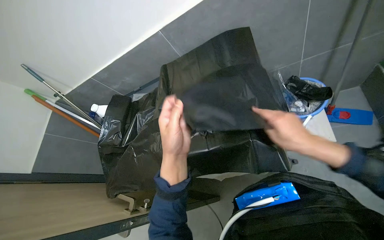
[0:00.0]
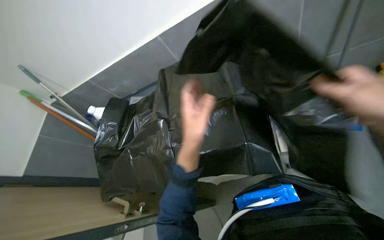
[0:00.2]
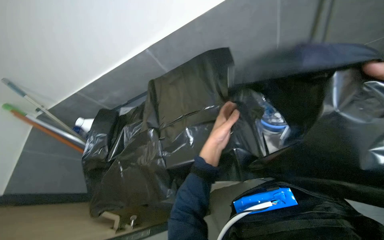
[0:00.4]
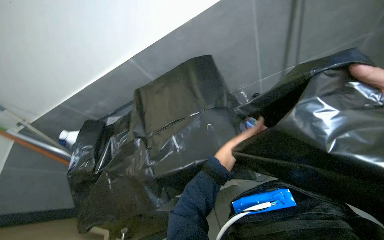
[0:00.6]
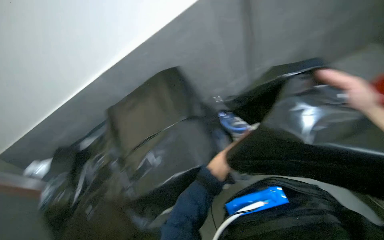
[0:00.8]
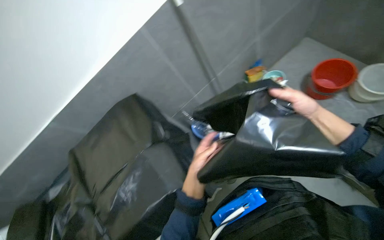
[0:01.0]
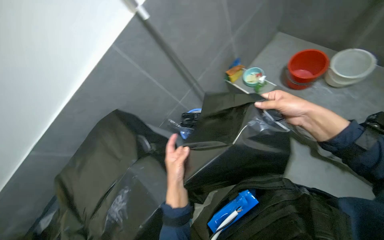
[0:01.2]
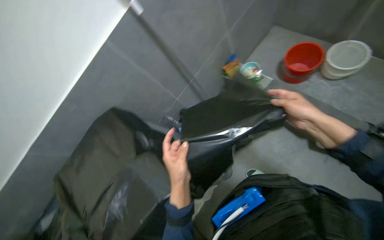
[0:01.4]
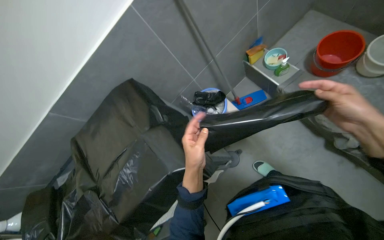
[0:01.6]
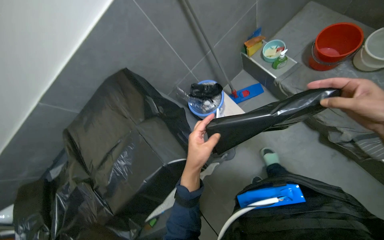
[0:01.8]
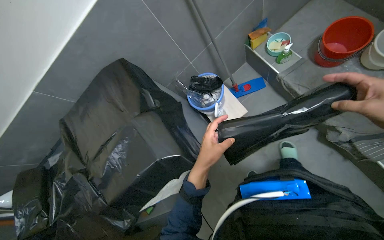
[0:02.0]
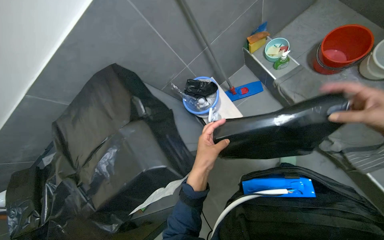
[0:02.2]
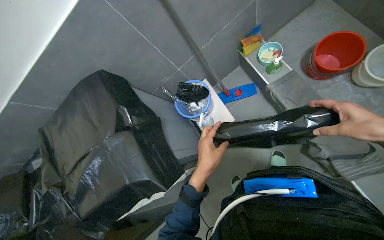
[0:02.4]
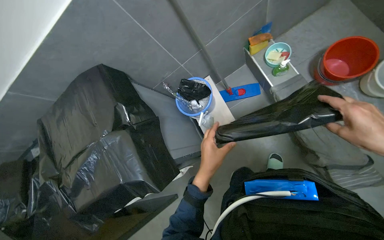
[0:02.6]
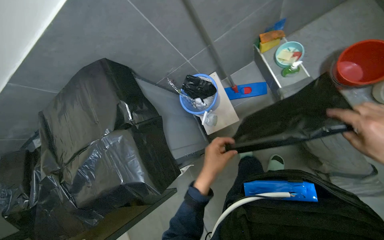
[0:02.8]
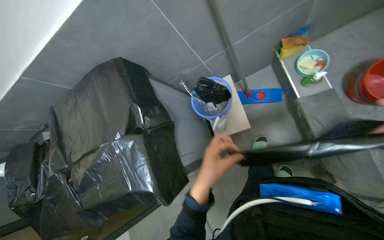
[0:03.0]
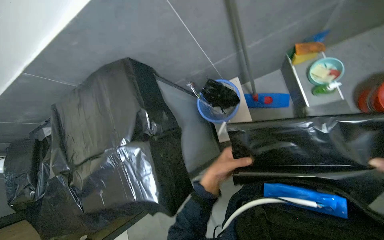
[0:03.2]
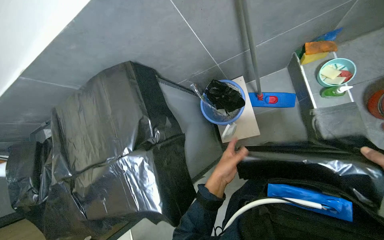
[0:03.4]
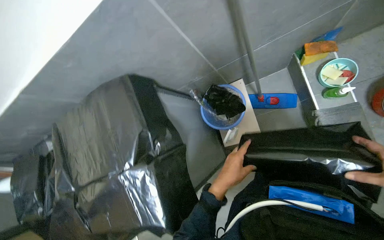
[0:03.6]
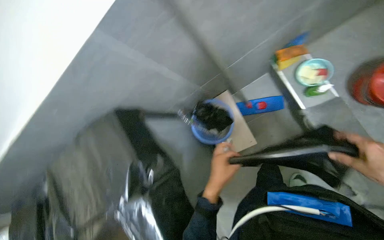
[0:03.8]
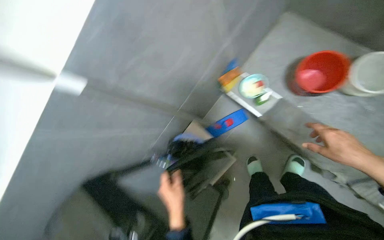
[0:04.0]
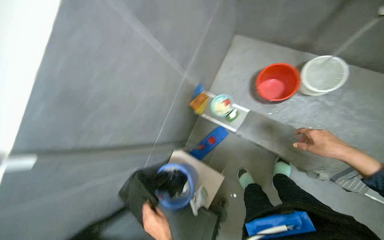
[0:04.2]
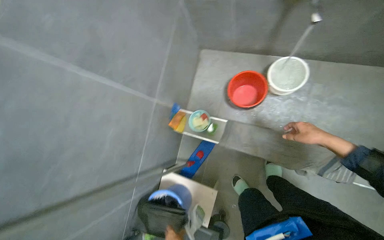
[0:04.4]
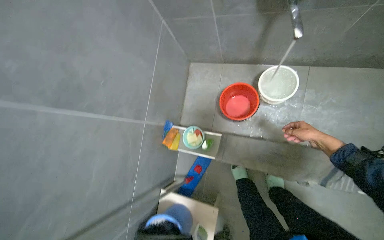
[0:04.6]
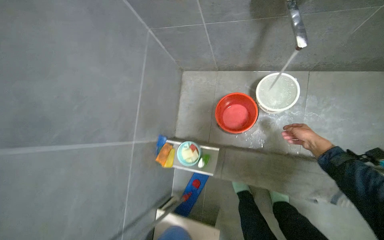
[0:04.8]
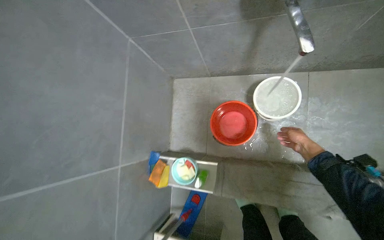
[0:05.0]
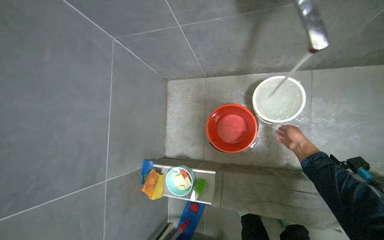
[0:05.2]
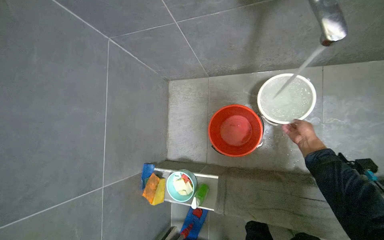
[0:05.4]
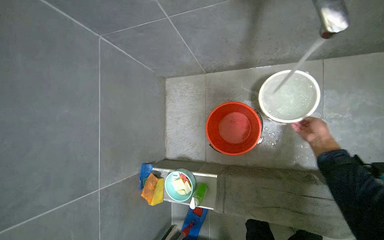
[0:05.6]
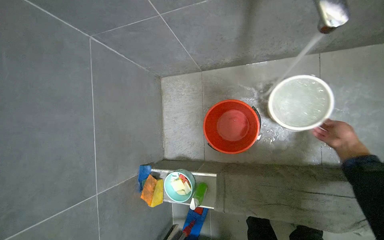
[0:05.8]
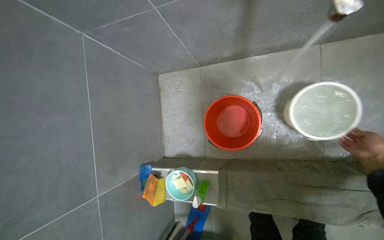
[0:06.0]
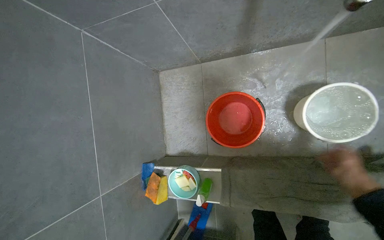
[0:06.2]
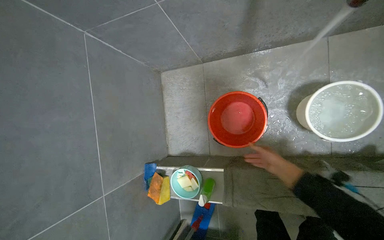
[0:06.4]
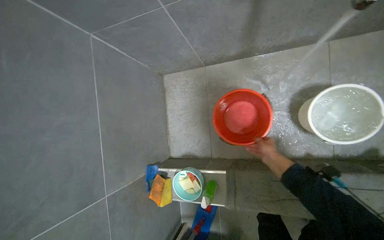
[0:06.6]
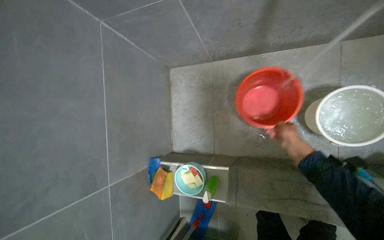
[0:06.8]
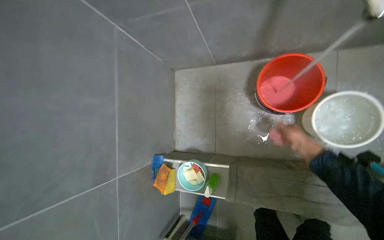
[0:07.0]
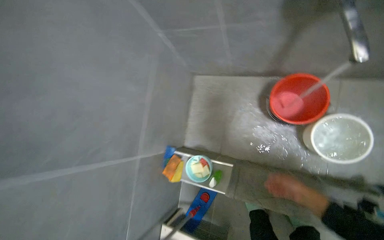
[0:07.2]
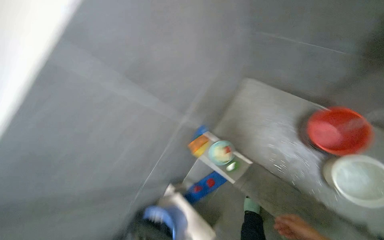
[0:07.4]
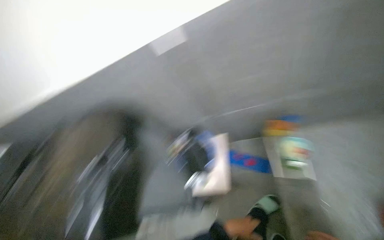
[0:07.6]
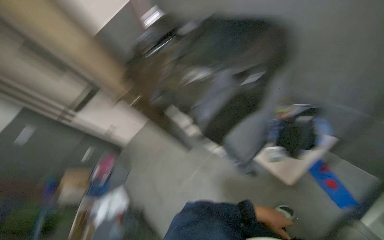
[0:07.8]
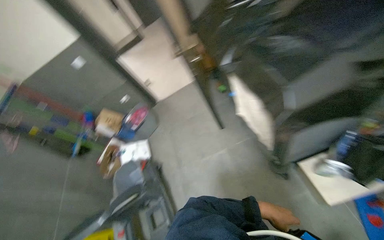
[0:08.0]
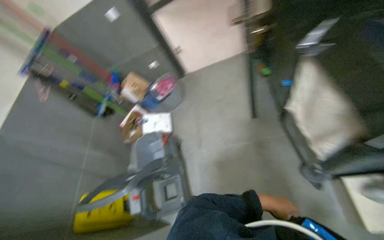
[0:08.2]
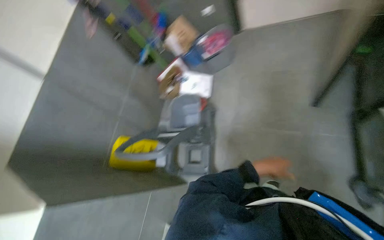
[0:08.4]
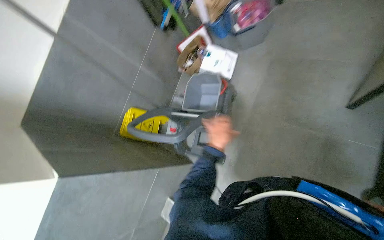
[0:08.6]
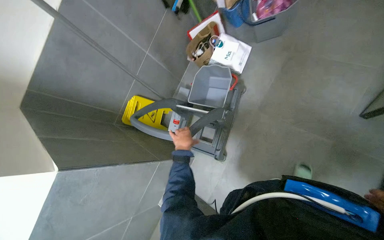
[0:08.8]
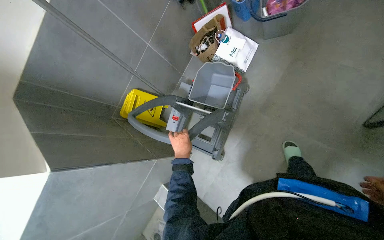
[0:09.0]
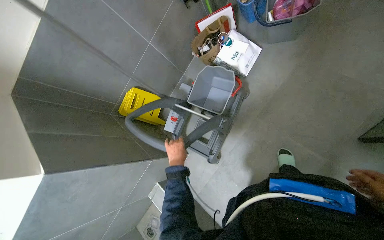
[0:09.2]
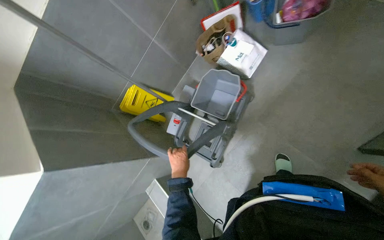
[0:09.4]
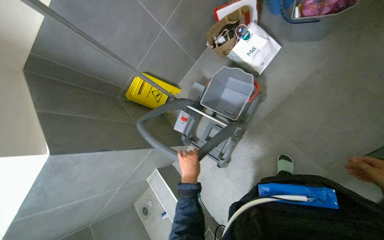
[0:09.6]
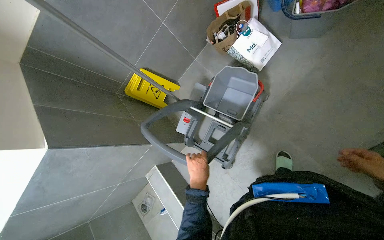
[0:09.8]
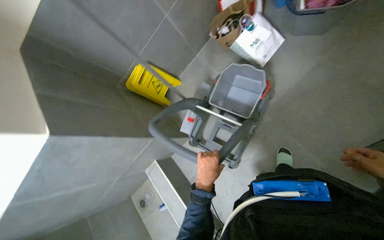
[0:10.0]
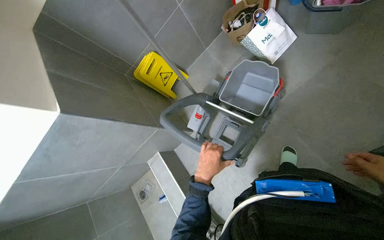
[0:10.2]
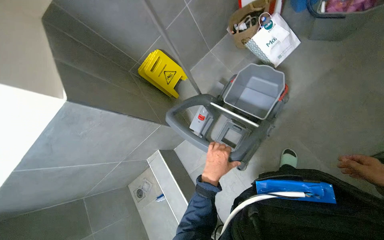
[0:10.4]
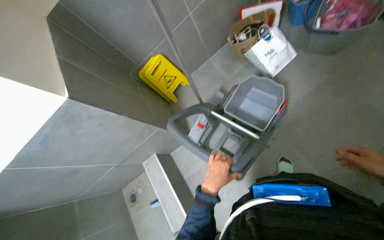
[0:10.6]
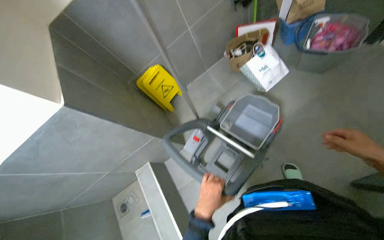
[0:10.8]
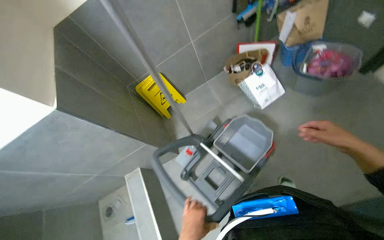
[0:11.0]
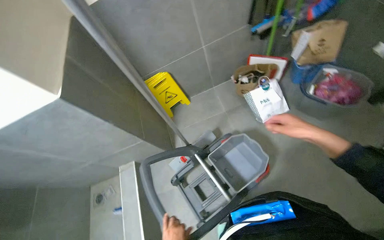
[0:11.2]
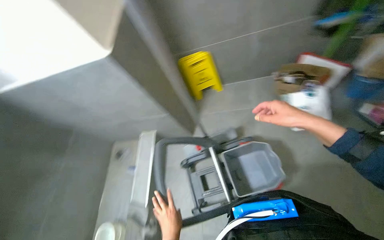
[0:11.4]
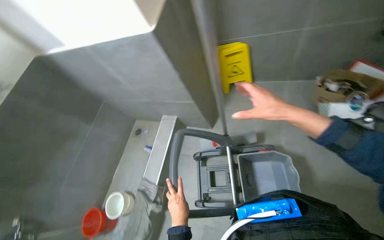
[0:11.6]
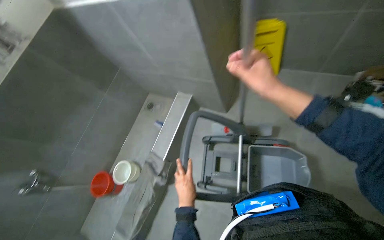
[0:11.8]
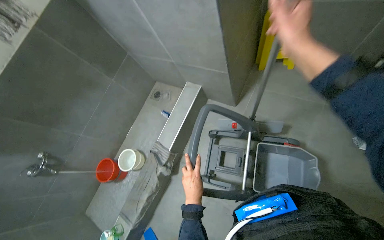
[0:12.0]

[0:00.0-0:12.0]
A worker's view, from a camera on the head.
Job: preparing cleaning supplies.
The whole recording: Preparing cleaning equipment and solutions. The worker prepares the mop, fills buckets with water, adds cleaning liquid, and wrings cloths.
0:00.0 to 0:01.6: The head turns to the right by roughly 30 degrees.
0:01.6 to 0:03.0: The view tilts roughly 20 degrees downward.
0:03.0 to 0:04.4: The wearer's head swings roughly 50 degrees to the right. The camera pitches upward, by approximately 30 degrees.
0:04.4 to 0:06.0: The wearer moves about 50 cm.
0:06.0 to 0:07.6: The camera travels about 60 cm. The head turns to the left by approximately 75 degrees.
0:07.6 to 0:09.0: The head travels roughly 1 m. The head turns to the left by about 95 degrees. The camera pitches downward, by approximately 65 degrees.
0:09.0 to 0:10.4: The left hand goes approximately 20 cm nearer to the camera and to the right.
0:10.4 to 0:12.0: The wearer's head swings approximately 60 degrees to the left.

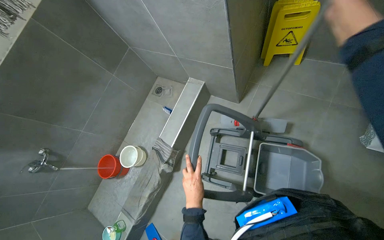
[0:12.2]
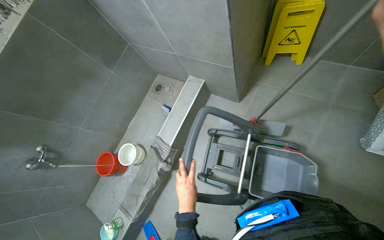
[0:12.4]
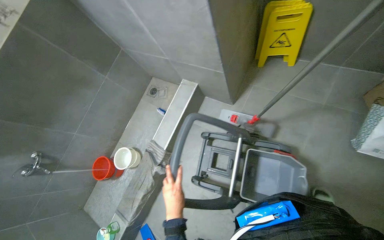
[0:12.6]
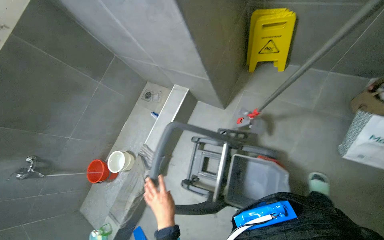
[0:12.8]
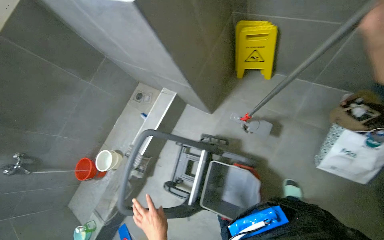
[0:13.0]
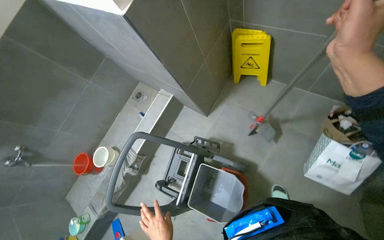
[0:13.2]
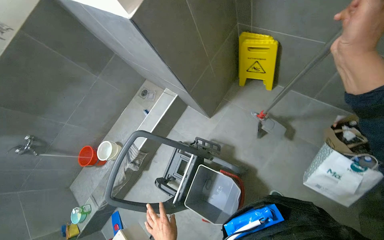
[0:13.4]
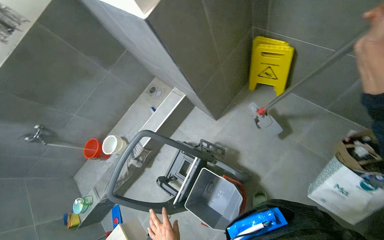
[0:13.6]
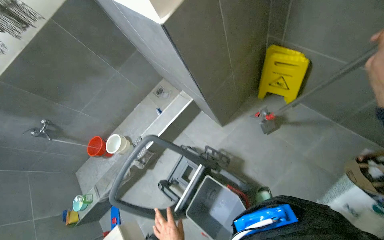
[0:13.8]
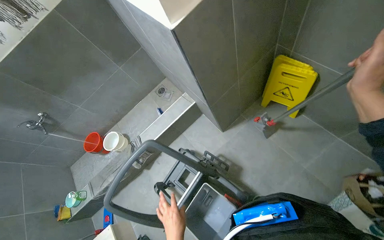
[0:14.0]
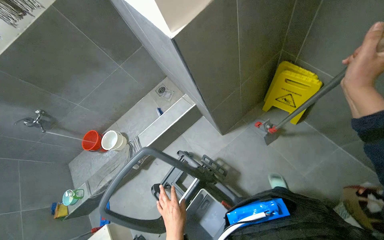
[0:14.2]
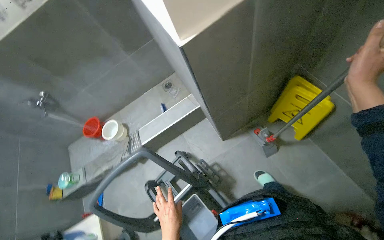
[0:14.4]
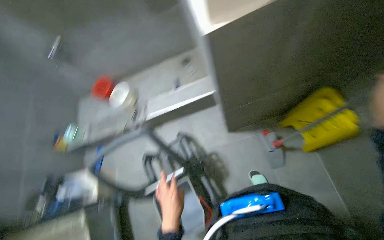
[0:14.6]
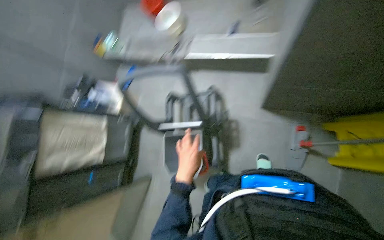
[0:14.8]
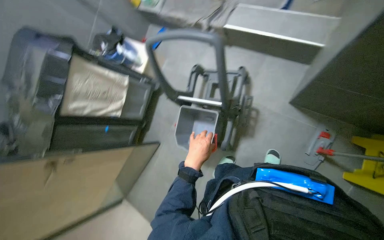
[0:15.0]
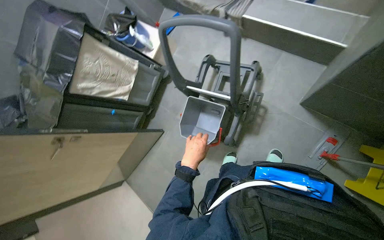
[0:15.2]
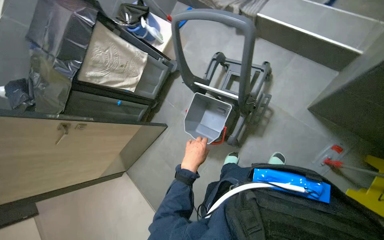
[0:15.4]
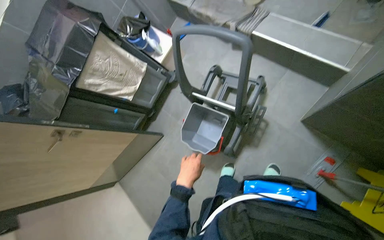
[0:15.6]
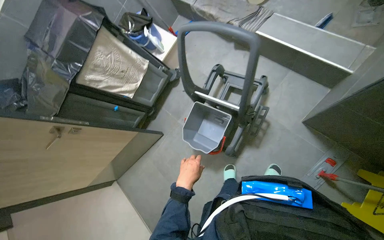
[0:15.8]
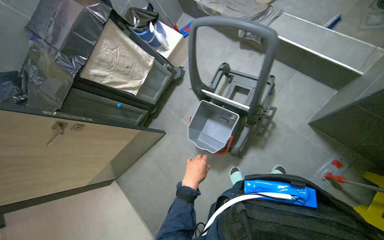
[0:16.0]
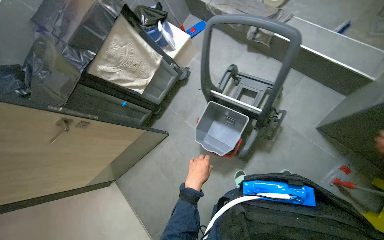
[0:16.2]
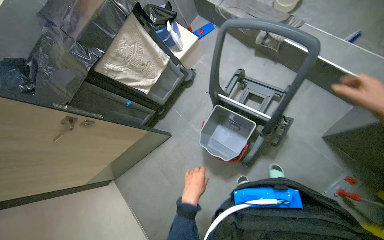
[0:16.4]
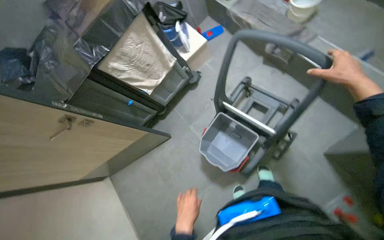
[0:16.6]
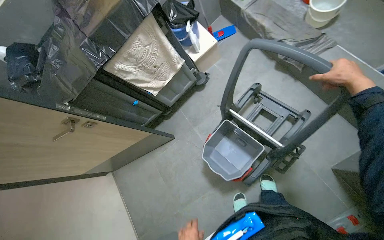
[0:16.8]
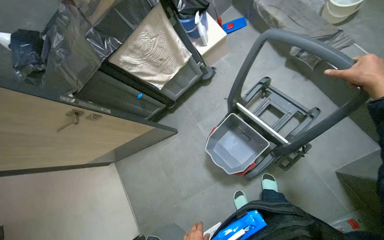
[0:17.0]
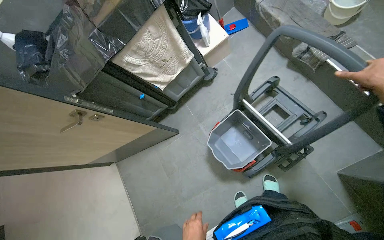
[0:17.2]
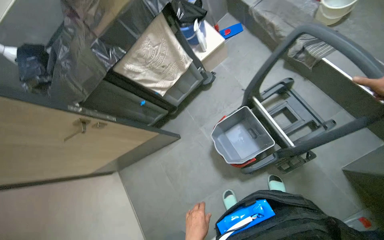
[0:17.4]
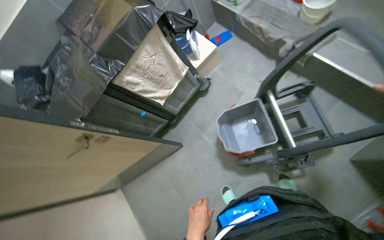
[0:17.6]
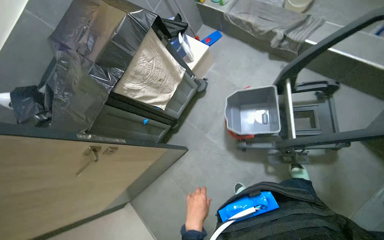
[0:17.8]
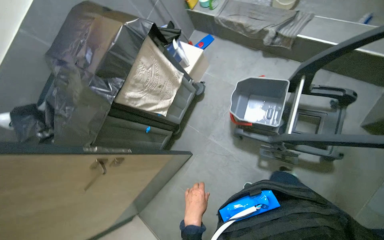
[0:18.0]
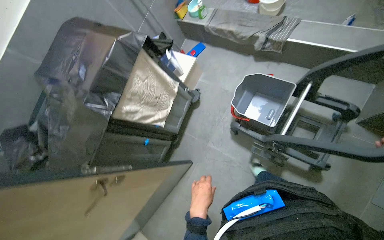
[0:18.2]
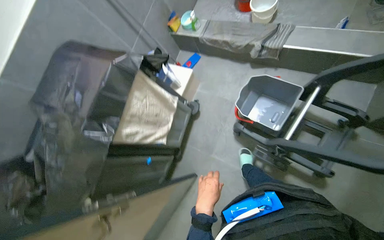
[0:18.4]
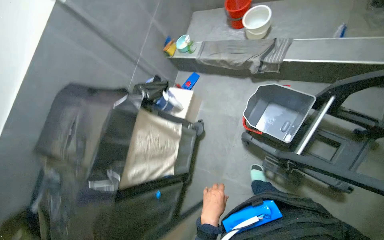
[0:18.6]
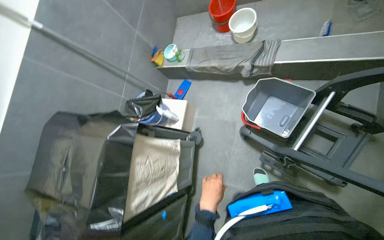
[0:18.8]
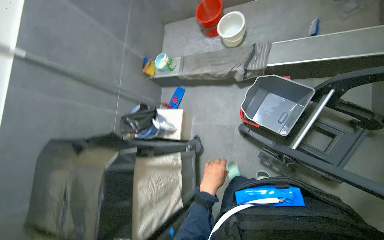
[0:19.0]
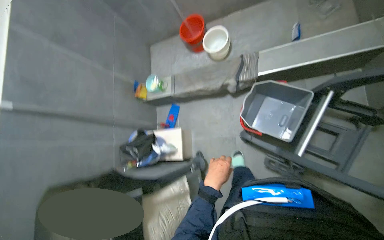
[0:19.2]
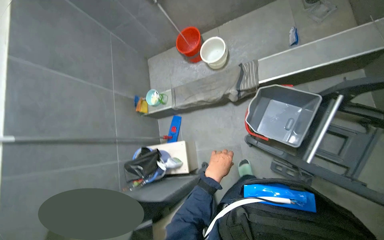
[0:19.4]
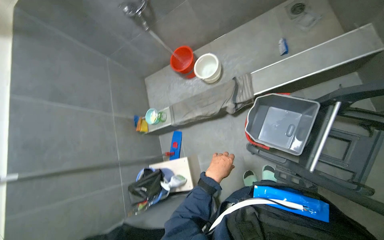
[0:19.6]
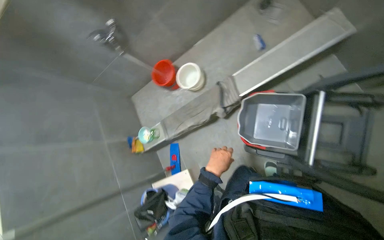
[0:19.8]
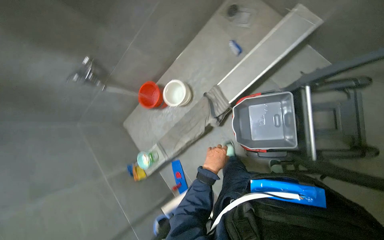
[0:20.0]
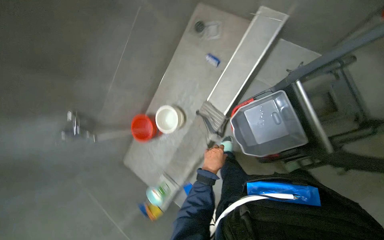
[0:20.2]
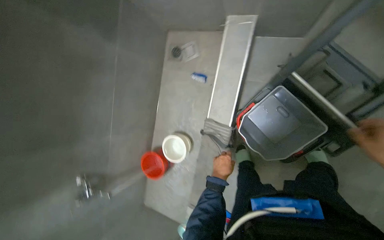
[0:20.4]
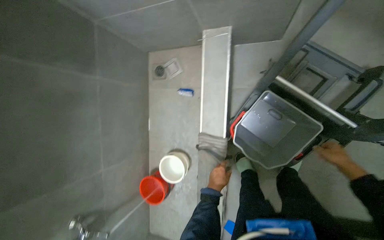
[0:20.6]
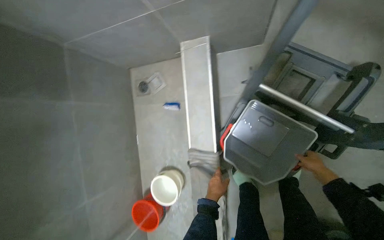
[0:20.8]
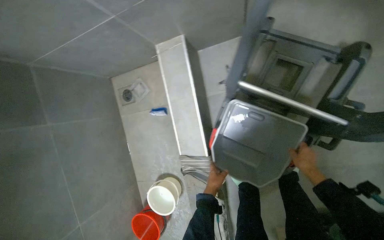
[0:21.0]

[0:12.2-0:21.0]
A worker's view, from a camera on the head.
Job: preparing cleaning supplies.
The whole recording: Preparing cleaning equipment and solutions. The worker prepares the mop, fills buckets with water, adds cleaning liquid, and wrings cloths.
0:12.2 to 0:13.6: The wearer moves approximately 50 cm.
0:13.6 to 0:15.2: The wearer's head swings about 75 degrees to the left. The wearer looks about 45 degrees further downward.
0:15.2 to 0:16.6: The left hand heads down the picture, covering some 15 cm.
0:18.0 to 0:19.6: The camera travels about 60 cm. The view tips upward by about 15 degrees. The scene turns approximately 45 degrees counterclockwise in the picture.
0:19.6 to 0:21.0: The wearer moves roughly 50 cm. The wearer looks about 20 degrees further upward. The scene turns about 80 degrees counterclockwise in the picture.
